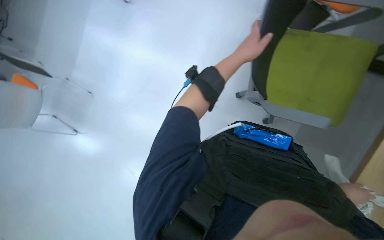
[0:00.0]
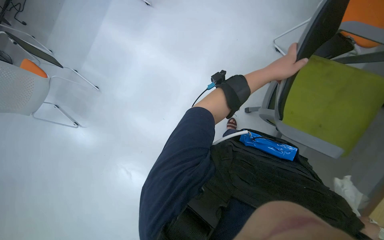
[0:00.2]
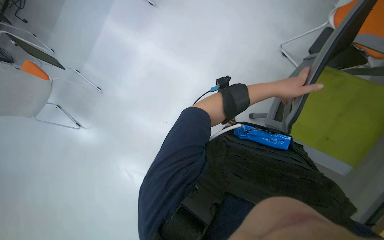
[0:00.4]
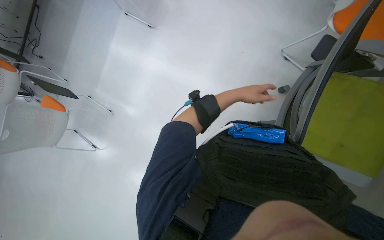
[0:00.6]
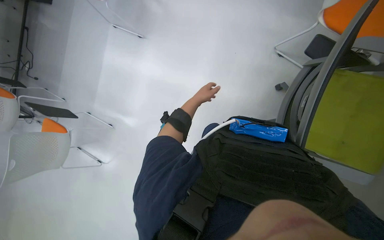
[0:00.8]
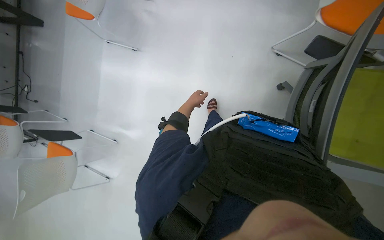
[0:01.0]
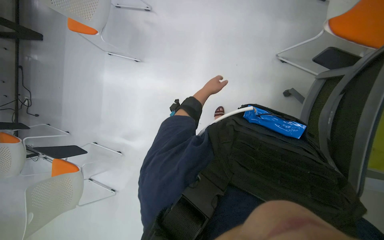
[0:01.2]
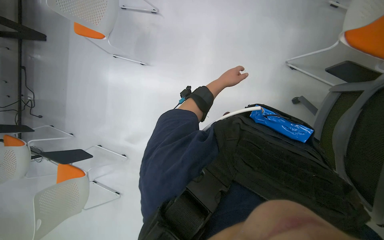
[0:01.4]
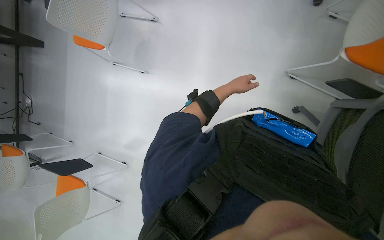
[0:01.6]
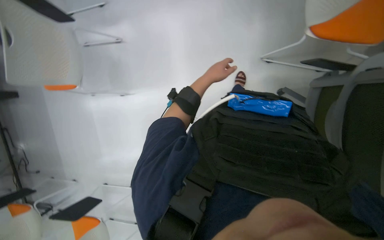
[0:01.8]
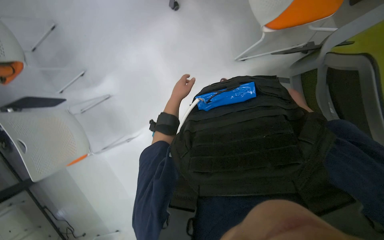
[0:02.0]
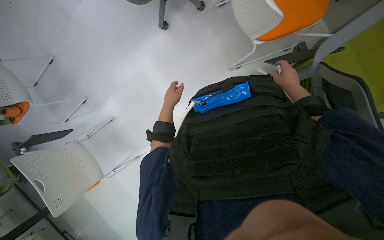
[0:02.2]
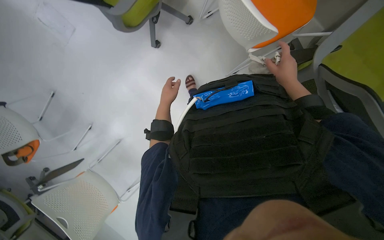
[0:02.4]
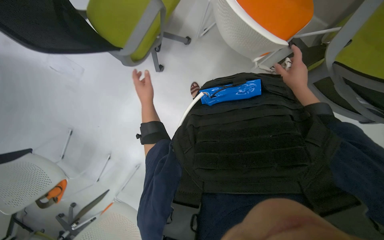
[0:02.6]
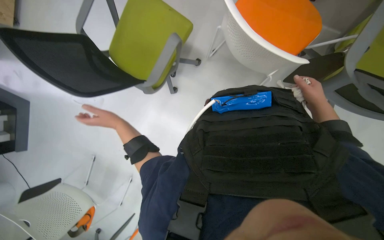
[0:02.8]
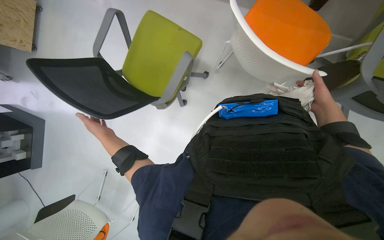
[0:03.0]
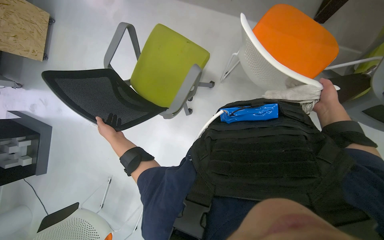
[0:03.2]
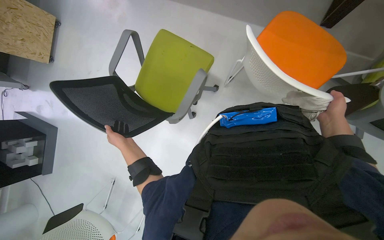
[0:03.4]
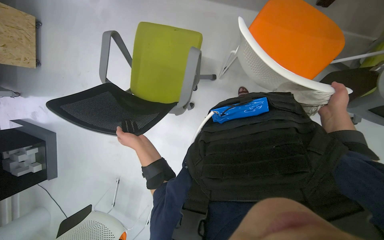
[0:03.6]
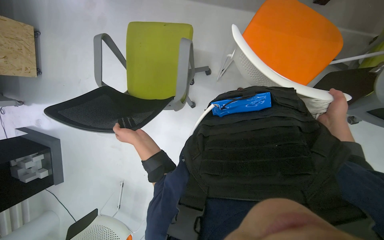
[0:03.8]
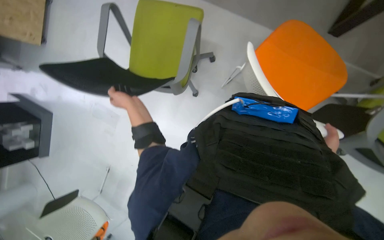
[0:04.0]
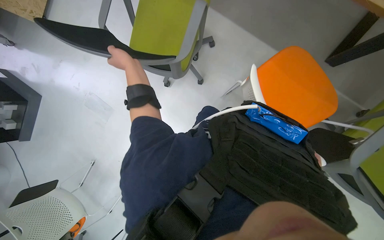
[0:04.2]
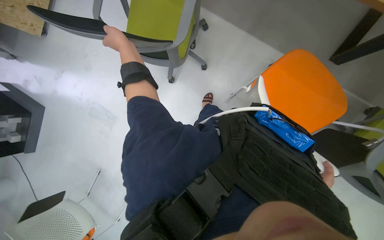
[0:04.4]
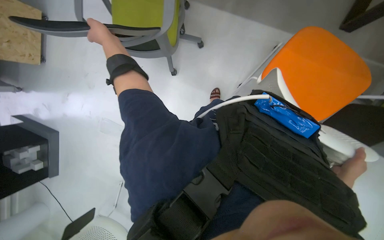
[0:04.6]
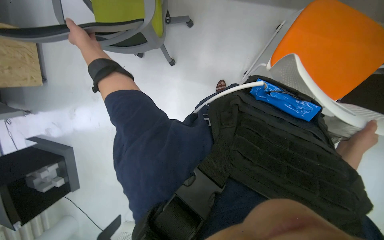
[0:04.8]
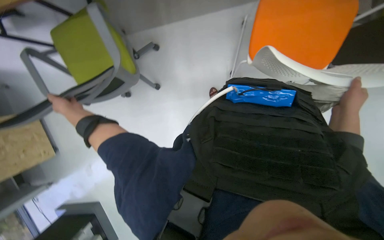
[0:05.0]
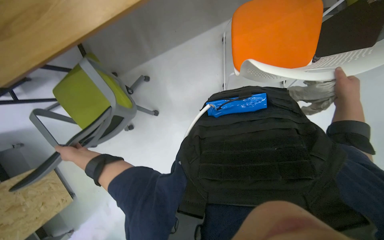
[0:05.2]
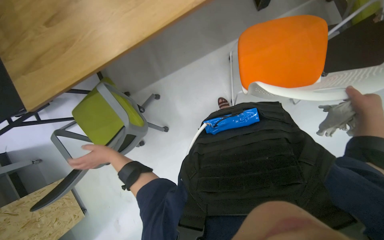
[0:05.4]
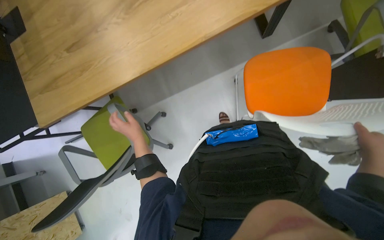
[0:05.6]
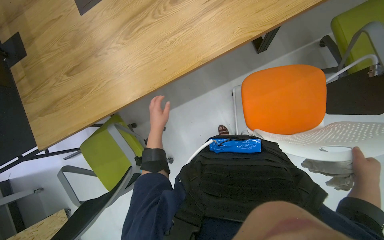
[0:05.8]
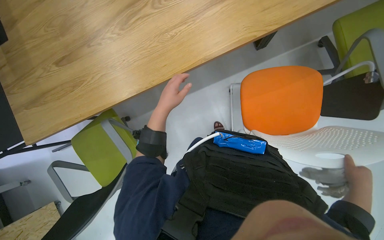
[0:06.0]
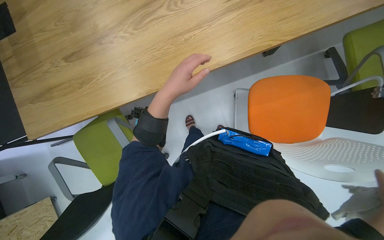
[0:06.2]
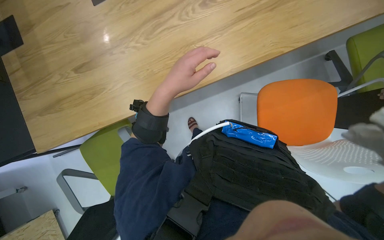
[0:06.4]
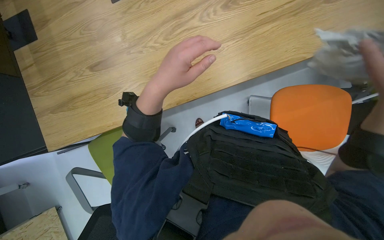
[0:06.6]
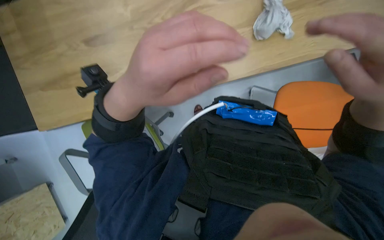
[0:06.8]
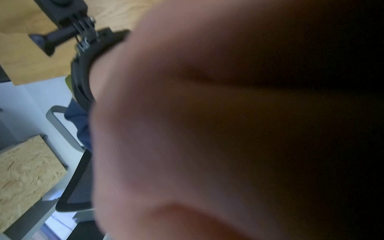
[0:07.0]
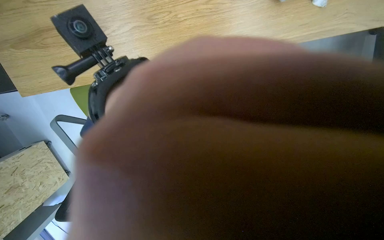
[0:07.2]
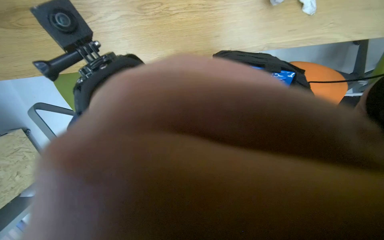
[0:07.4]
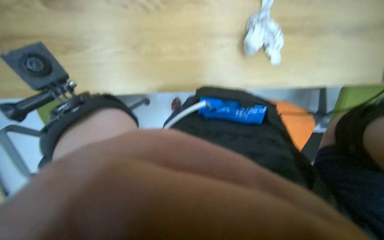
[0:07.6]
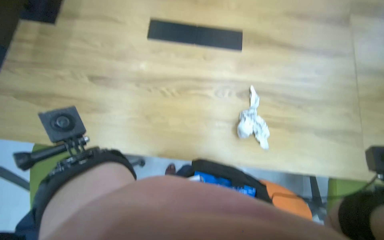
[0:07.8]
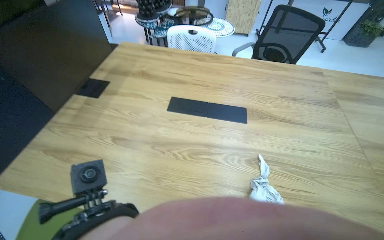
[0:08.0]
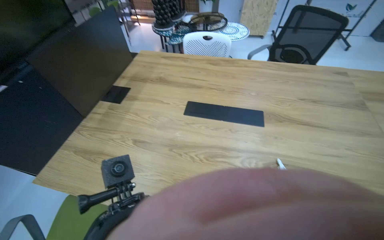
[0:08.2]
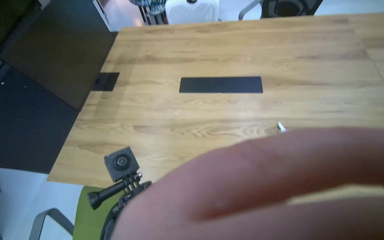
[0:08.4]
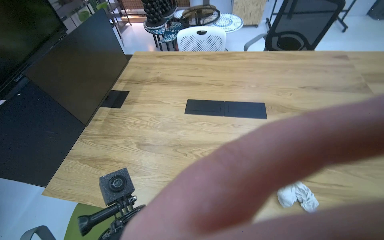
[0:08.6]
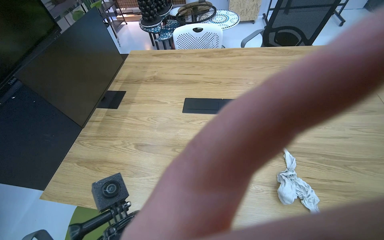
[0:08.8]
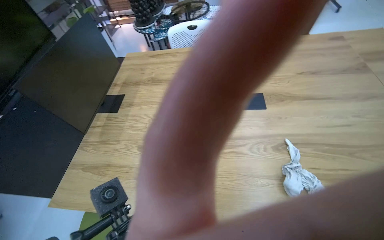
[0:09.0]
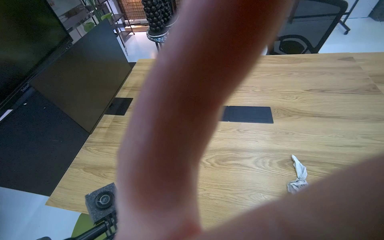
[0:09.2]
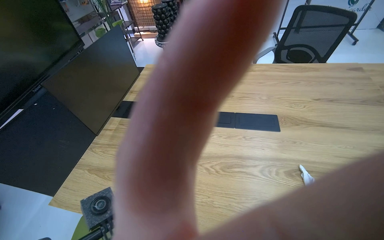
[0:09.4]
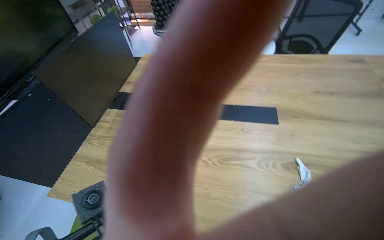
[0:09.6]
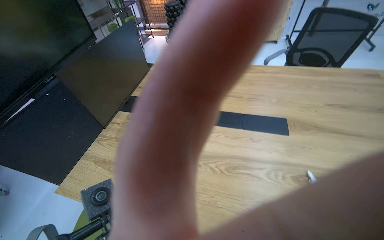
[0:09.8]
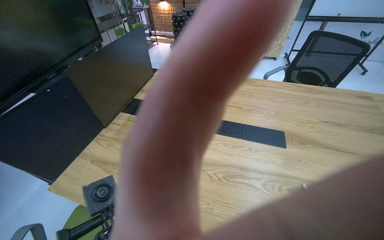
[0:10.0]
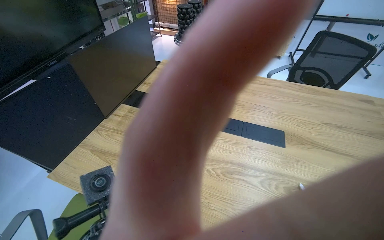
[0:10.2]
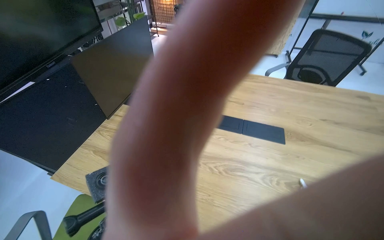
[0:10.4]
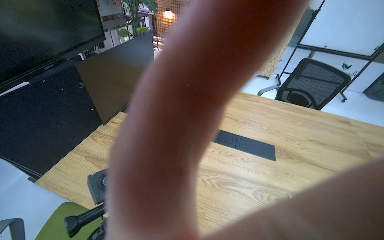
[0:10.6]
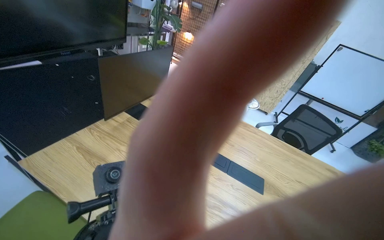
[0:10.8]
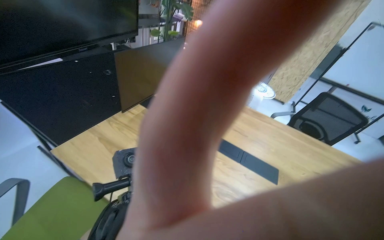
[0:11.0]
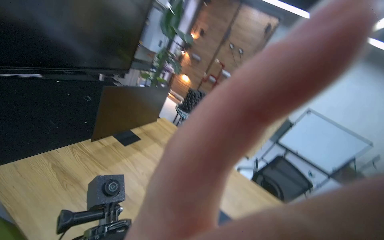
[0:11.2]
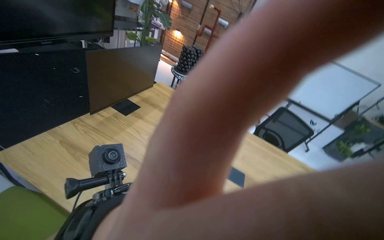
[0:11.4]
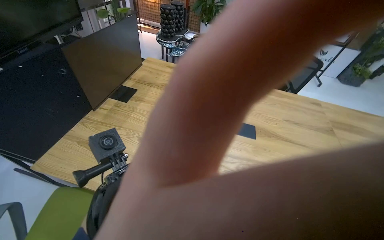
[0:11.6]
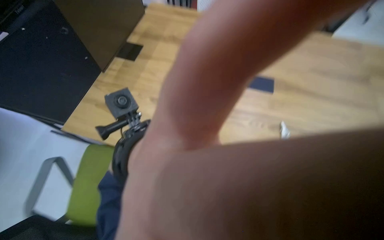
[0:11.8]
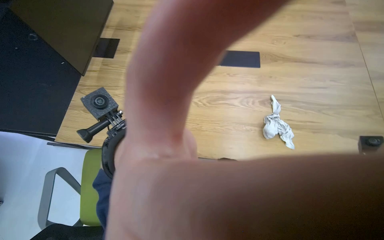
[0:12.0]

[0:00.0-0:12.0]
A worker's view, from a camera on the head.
Job: wiping surfaces.
The whole recording: Wiping desk area. The worker wipes the table surface and the underside of a shelf with a cloth.
0:00.0 to 0:01.6: The left hand travels to the left and back again, about 15 cm each way.
0:01.6 to 0:03.0: The view swings about 20 degrees to the left. The wearer looks some 25 degrees further upward. Everything in view rotates approximately 75 degrees counterclockwise.
0:03.0 to 0:04.4: The right hand travels down the picture by approximately 25 cm. The left hand travels up the picture, to the right and nearer to the camera by about 25 cm.
0:04.4 to 0:06.0: The view pans to the left by roughly 15 degrees. The wearer looks roughly 20 degrees further upward. The scene turns roughly 55 degrees counterclockwise in the picture.
0:06.0 to 0:07.6: The head travels about 40 cm. The view tilts roughly 20 degrees downward.
0:07.6 to 0:09.0: The wearer looks about 50 degrees further upward.
0:10.4 to 0:12.0: The view tips downward by some 20 degrees.

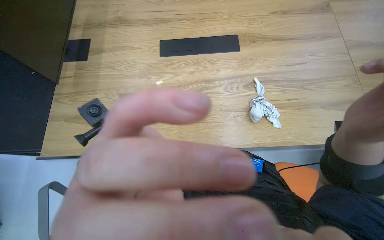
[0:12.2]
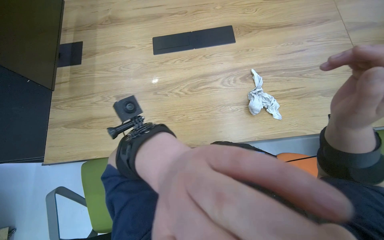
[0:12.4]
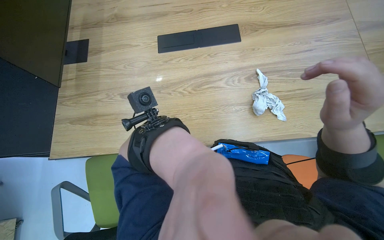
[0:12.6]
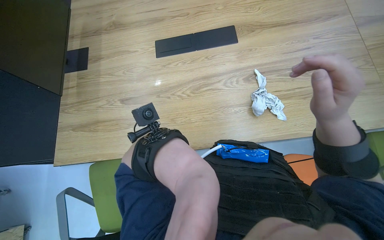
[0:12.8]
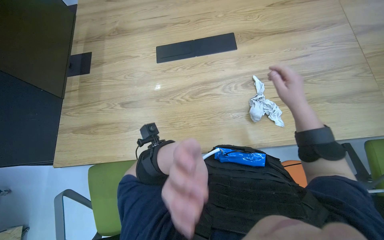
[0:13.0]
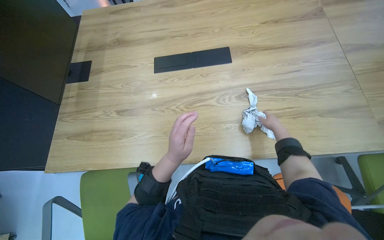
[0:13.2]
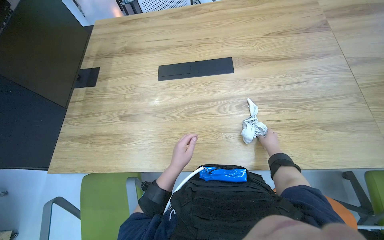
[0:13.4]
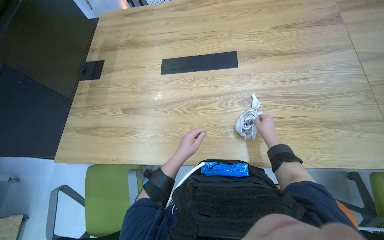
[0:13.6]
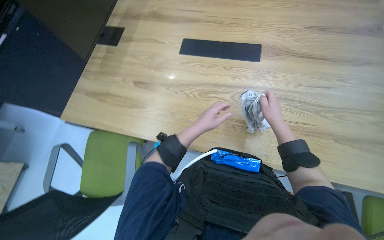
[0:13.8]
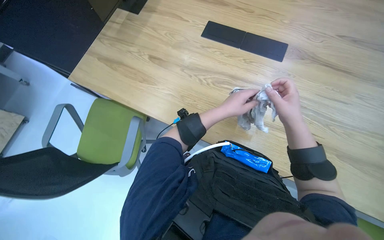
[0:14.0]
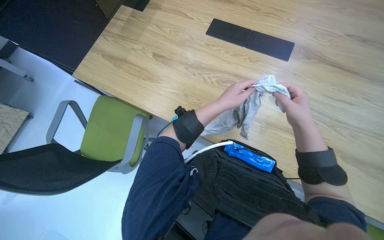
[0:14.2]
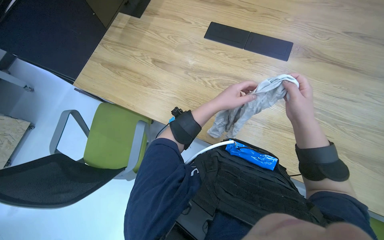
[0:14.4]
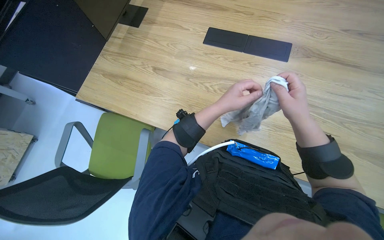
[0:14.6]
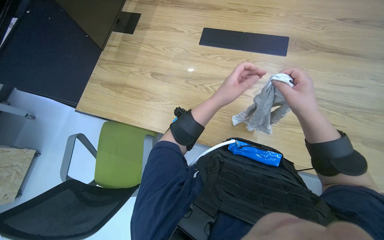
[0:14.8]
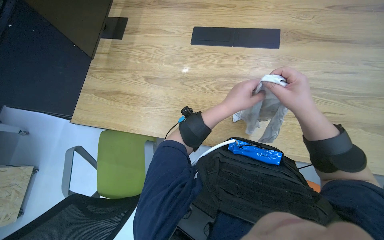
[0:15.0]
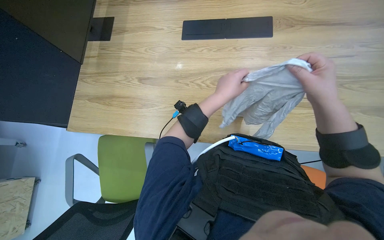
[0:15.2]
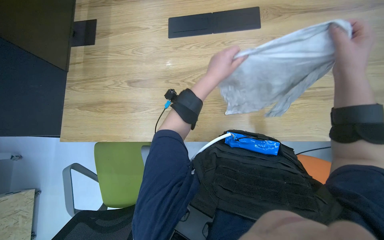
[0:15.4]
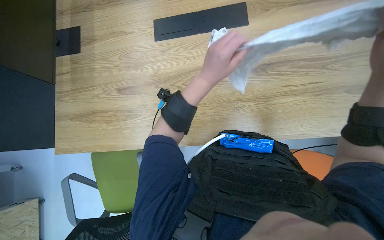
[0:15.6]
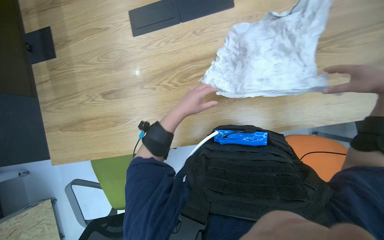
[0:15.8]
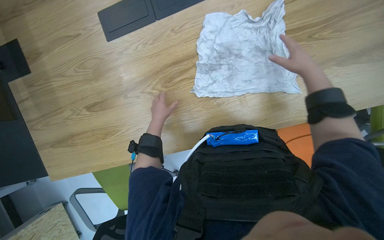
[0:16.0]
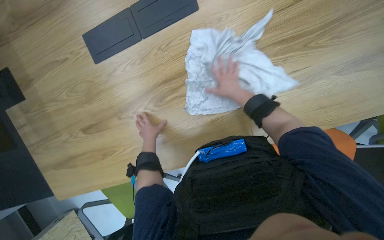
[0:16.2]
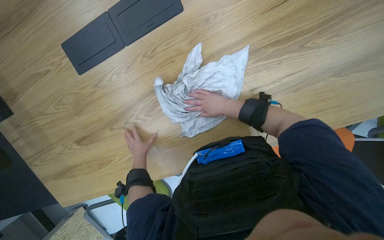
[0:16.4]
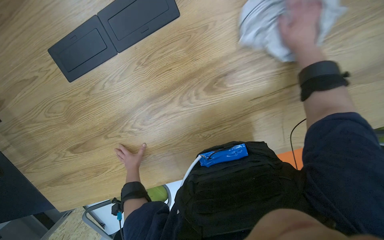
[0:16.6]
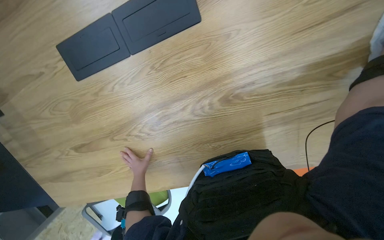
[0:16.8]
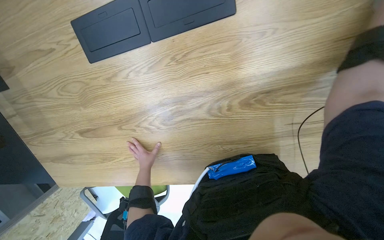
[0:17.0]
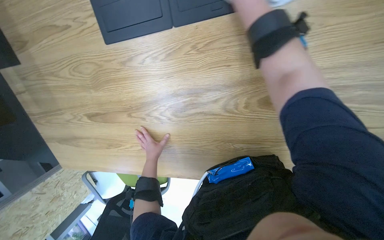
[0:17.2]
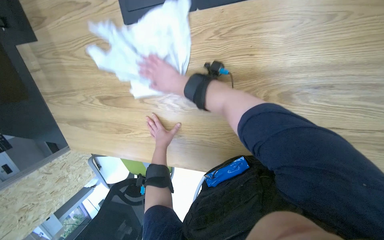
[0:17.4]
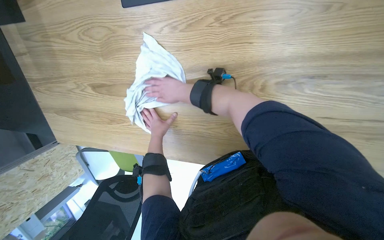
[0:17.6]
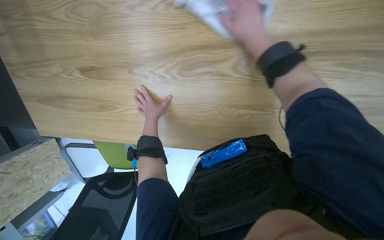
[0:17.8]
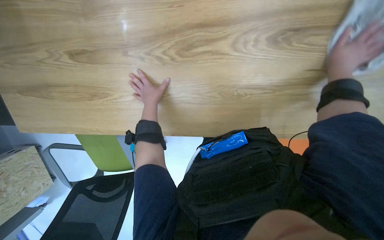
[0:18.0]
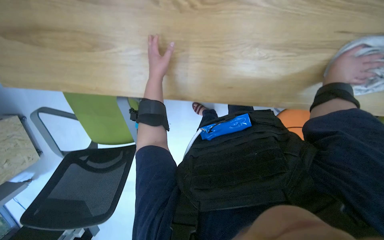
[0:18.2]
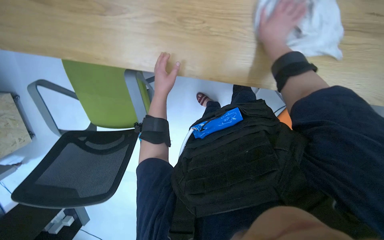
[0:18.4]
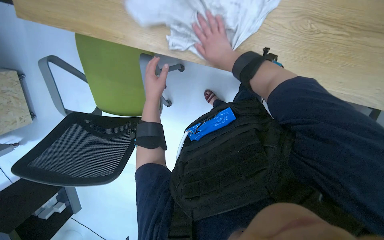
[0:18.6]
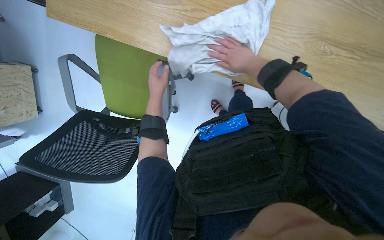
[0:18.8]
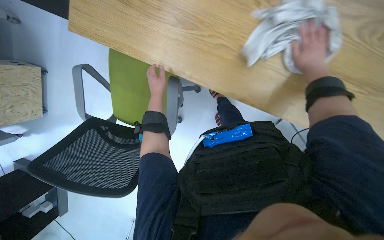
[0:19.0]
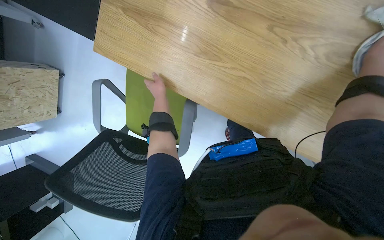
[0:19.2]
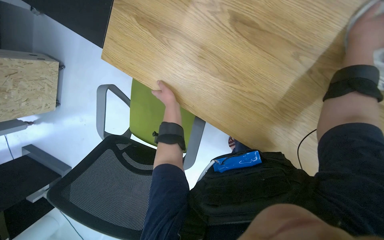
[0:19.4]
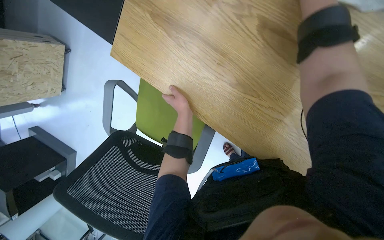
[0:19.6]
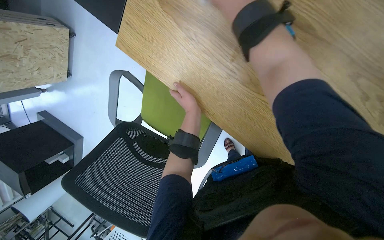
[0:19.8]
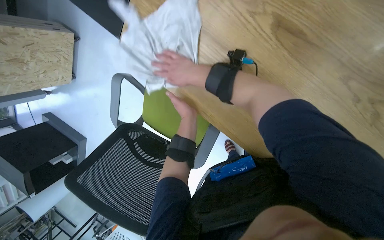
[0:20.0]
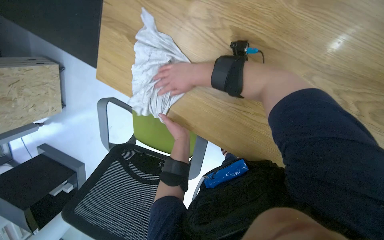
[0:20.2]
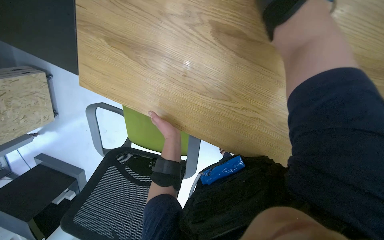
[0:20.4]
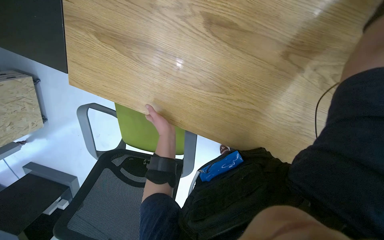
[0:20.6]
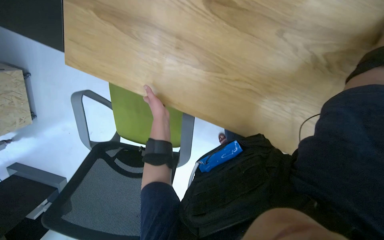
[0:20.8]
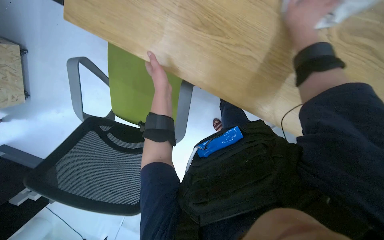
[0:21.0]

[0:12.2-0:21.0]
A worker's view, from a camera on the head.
Job: wiping surfaces.
The whole recording: Wiping desk area. The worker wipes the table surface and the underside of a shelf with a cloth.
0:12.2 to 0:13.6: The right hand shifts approximately 35 cm farther from the camera.
0:13.6 to 0:15.2: The right hand goes roughly 15 cm nearer to the camera. The left hand travels up the picture by some 10 cm.
0:15.2 to 0:16.6: The head travels some 50 cm. The view tips downward by approximately 25 degrees. Everything in view rotates some 35 degrees counterclockwise.
0:18.0 to 0:19.6: The head travels roughly 40 cm. Everything in view rotates about 30 degrees clockwise.
